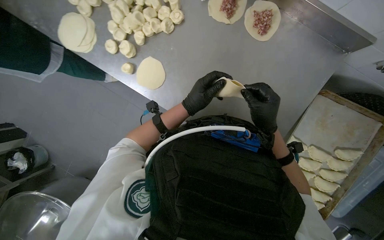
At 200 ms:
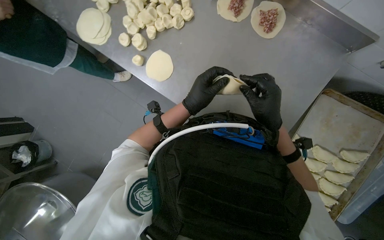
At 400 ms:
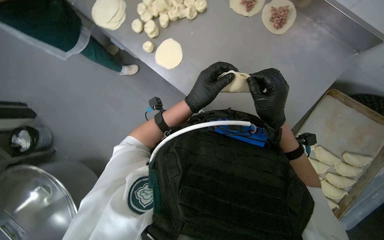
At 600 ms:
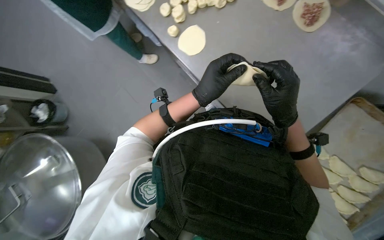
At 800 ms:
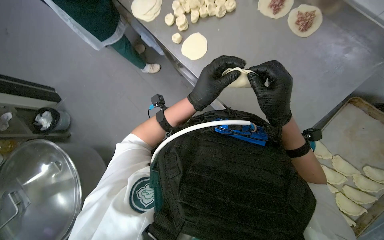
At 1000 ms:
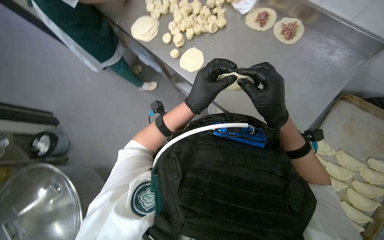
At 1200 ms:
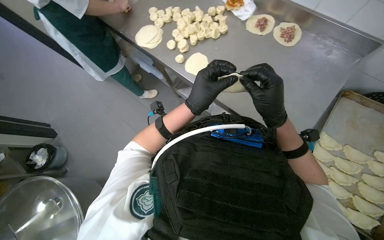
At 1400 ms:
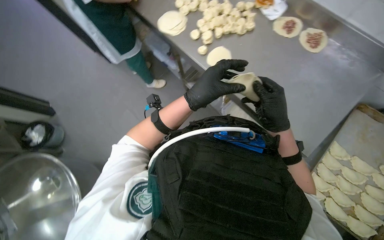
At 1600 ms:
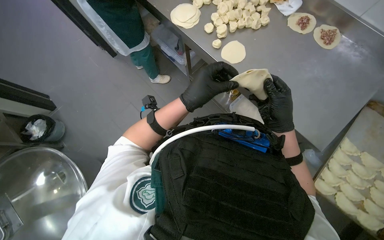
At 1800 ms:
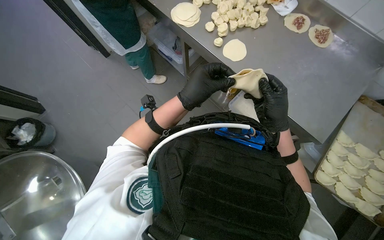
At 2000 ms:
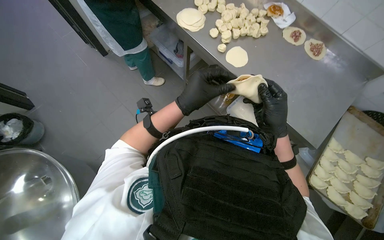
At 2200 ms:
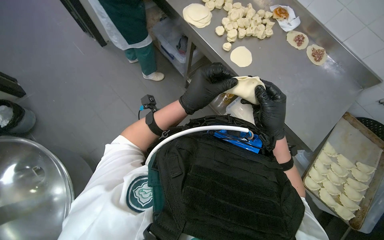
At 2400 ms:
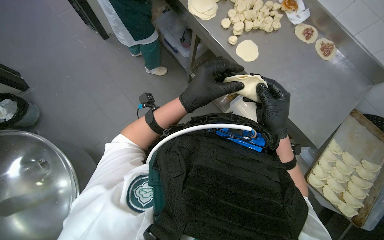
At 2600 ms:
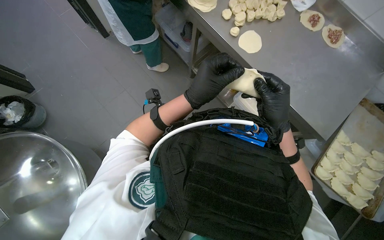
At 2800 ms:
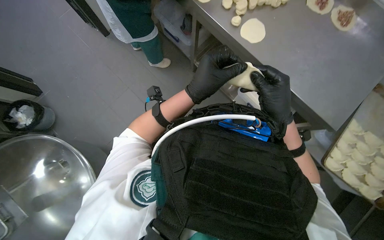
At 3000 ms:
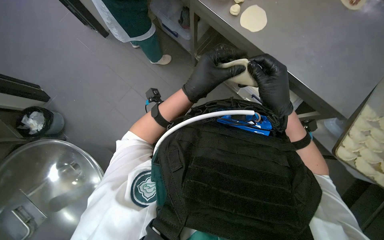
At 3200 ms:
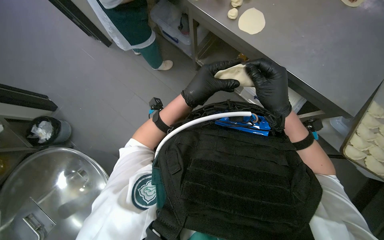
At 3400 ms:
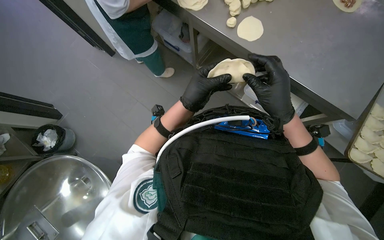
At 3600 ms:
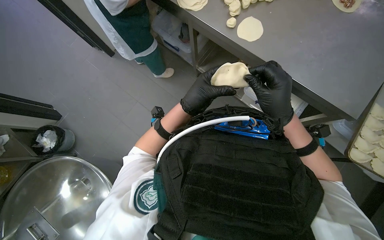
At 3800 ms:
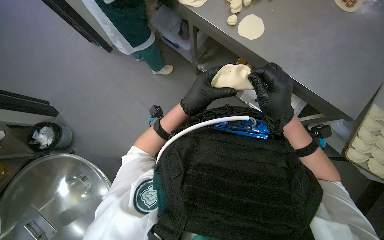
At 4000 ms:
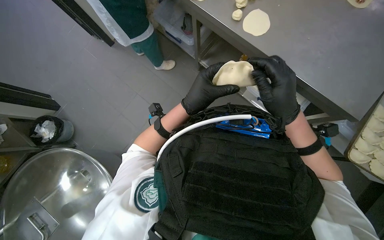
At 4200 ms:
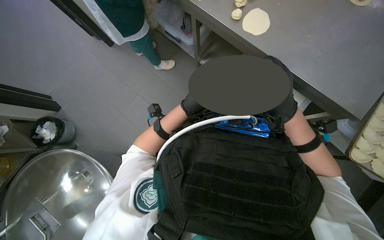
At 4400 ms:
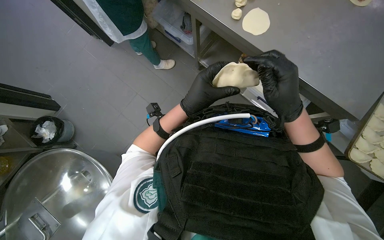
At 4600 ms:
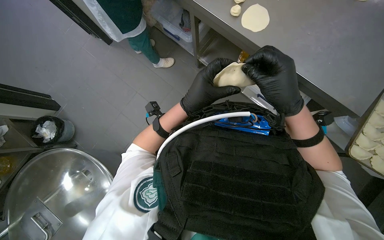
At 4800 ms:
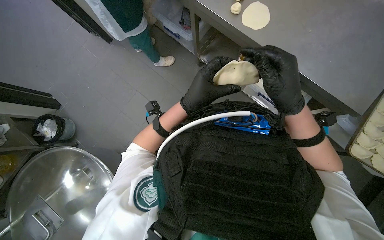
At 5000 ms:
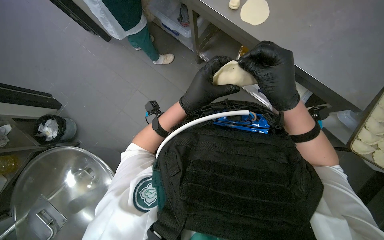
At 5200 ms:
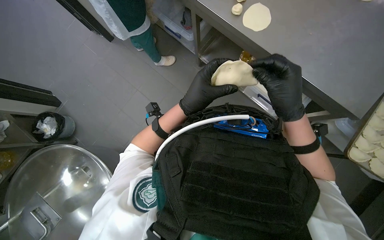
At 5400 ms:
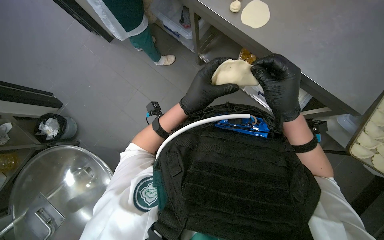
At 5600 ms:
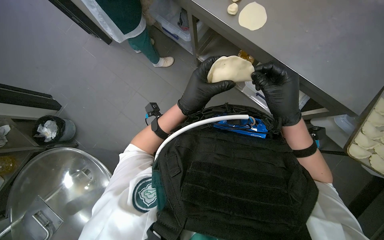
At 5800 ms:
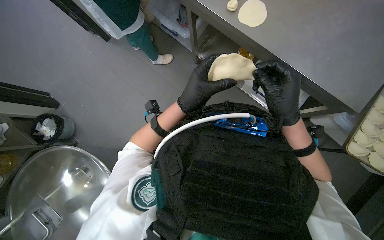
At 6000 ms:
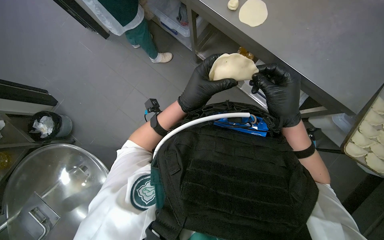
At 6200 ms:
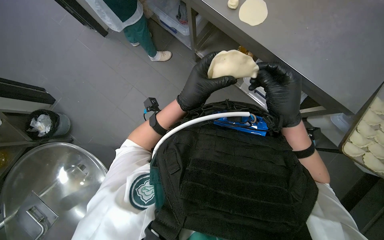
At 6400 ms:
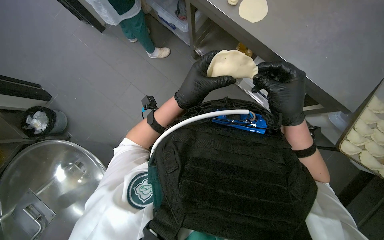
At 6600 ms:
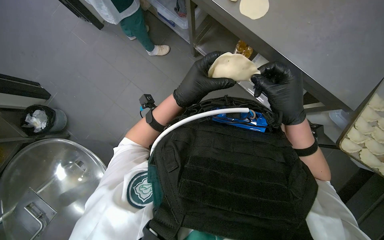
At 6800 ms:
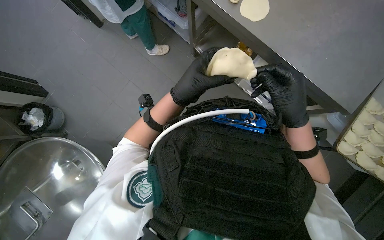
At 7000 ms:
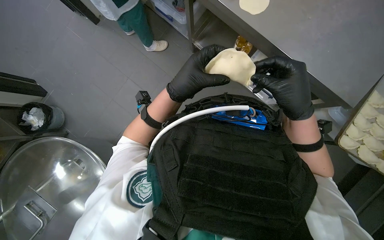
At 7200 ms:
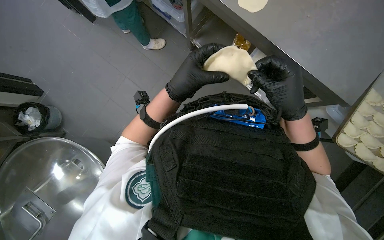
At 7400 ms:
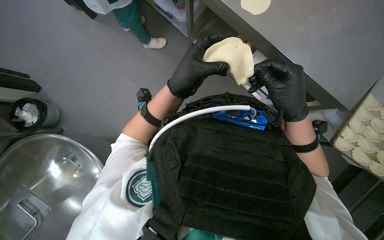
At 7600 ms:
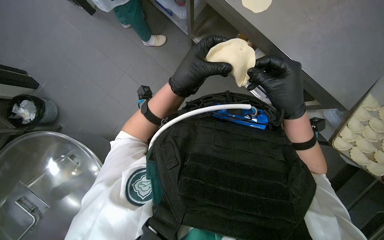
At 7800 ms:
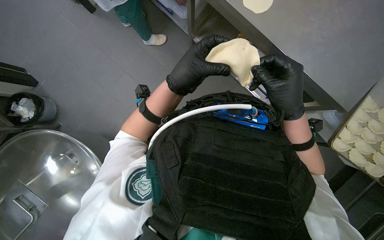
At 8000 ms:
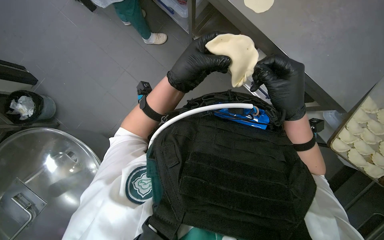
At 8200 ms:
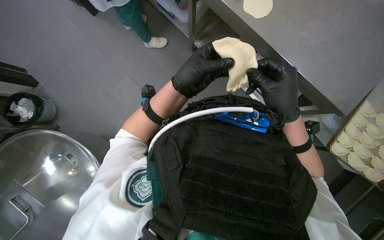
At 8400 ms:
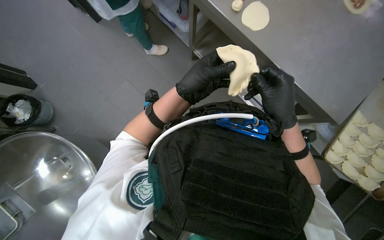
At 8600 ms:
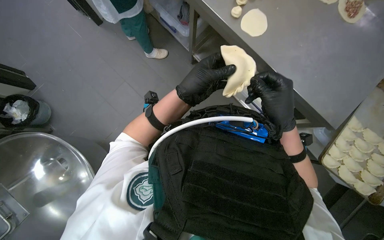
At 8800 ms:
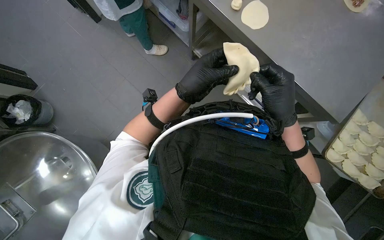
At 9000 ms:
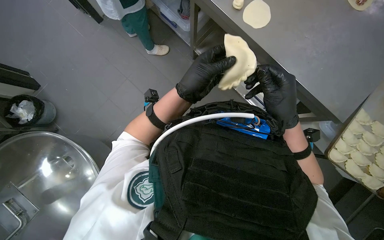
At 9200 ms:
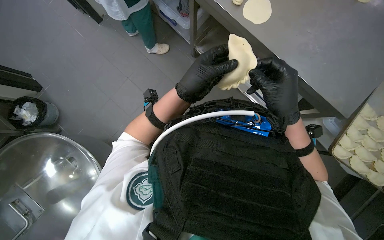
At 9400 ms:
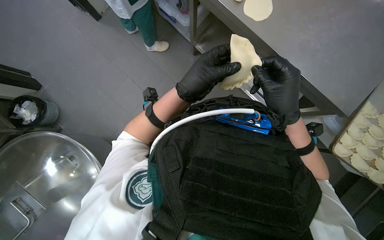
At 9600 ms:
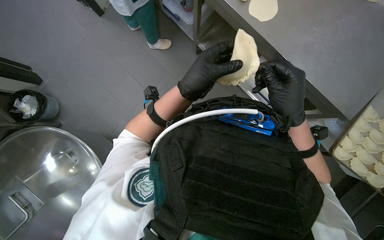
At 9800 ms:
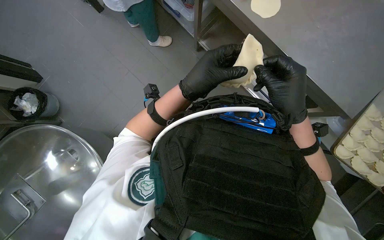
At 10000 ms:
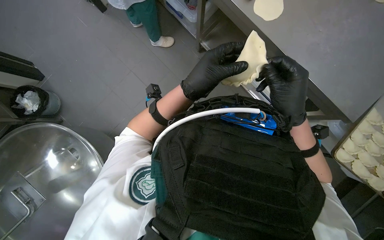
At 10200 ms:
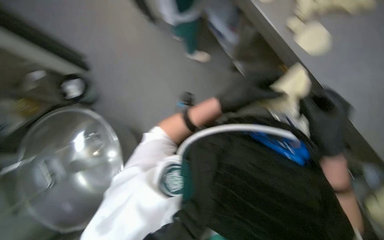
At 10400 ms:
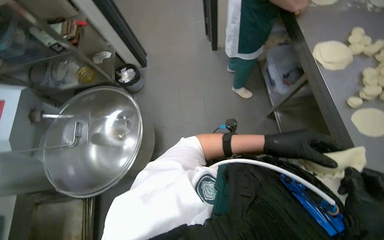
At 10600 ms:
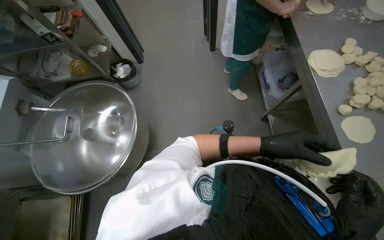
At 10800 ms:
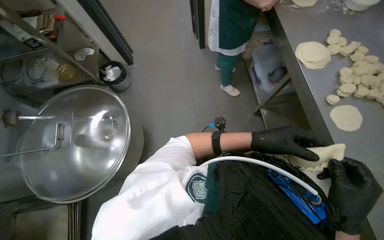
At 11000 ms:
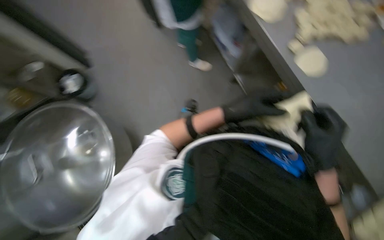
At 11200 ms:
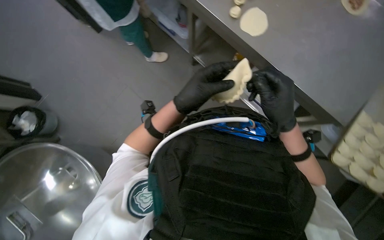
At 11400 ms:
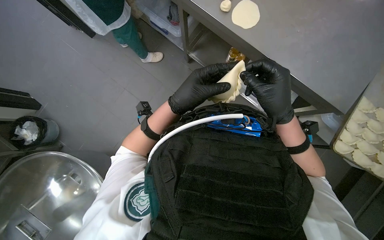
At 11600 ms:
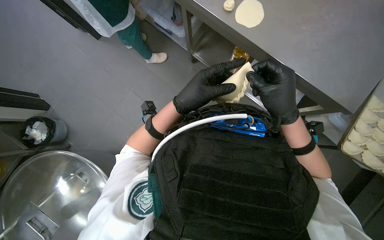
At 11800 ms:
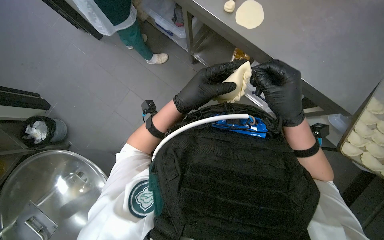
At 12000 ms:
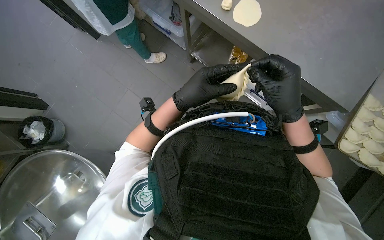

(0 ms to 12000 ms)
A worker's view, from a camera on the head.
Job: preparing food.
The whole recording: Preparing meat-filled dough. The worker fills dough circles with meat and crimps the edges to form pastries, then places them on a baking tray.
0 ms - 1600 ms: The view tips upward by roughly 15 degrees. The left hand heads nearer to the camera, covering about 15 cm.
1600 ms - 3000 ms: The camera is carried about 70 cm.
3000 ms - 9000 ms: The hands stay close to where they were, moving slightly.
9000 ms - 10400 ms: The wearer's head swings approximately 40 degrees to the left.
10400 ms - 12000 ms: The wearer's head swings about 45 degrees to the right. The view tips downward by approximately 10 degrees.

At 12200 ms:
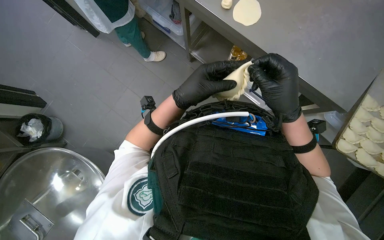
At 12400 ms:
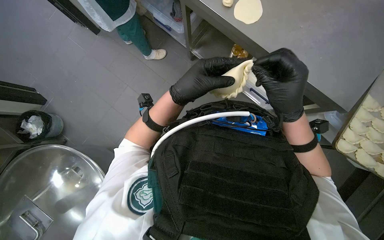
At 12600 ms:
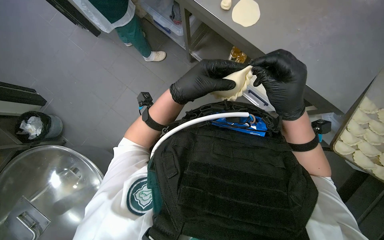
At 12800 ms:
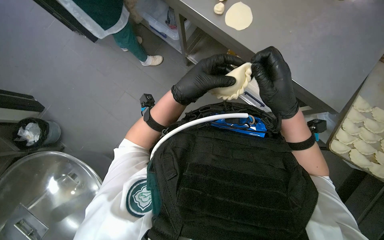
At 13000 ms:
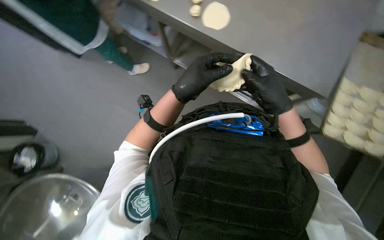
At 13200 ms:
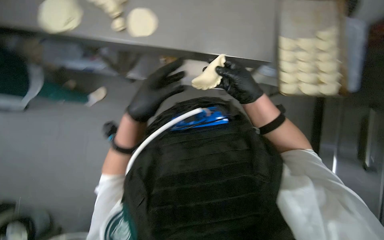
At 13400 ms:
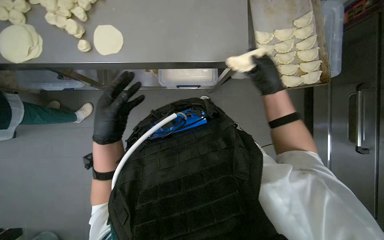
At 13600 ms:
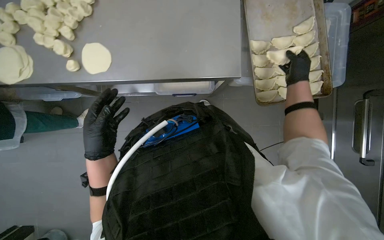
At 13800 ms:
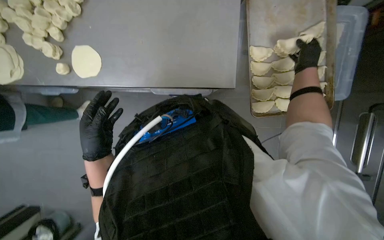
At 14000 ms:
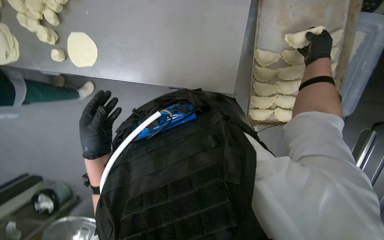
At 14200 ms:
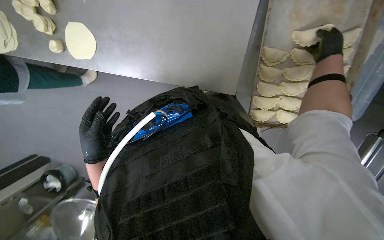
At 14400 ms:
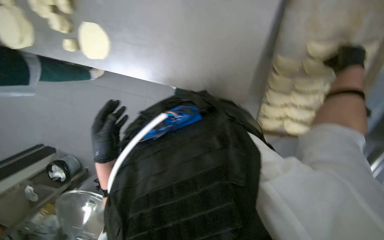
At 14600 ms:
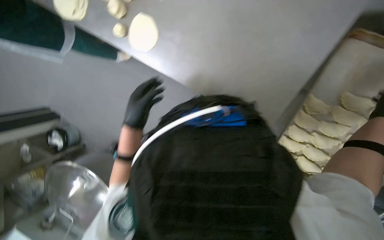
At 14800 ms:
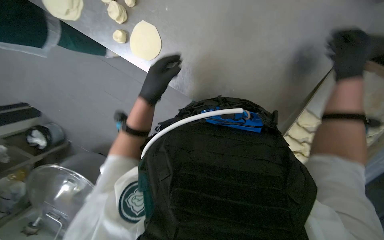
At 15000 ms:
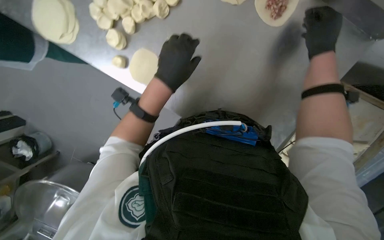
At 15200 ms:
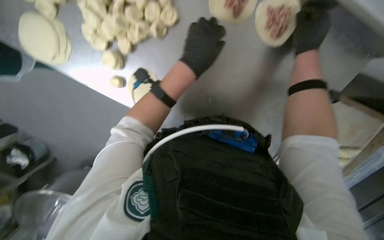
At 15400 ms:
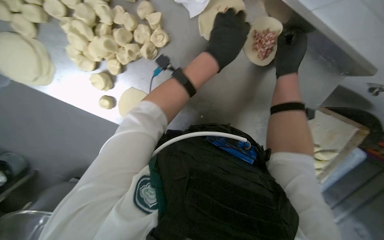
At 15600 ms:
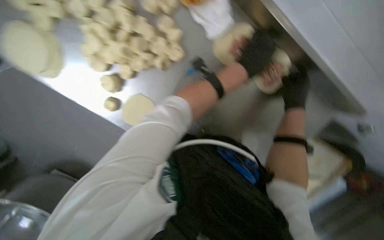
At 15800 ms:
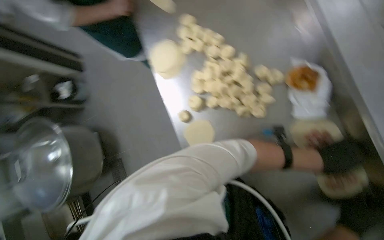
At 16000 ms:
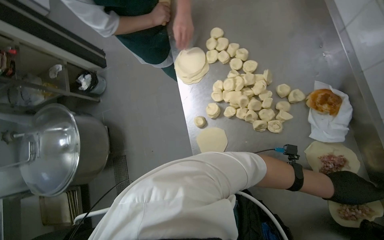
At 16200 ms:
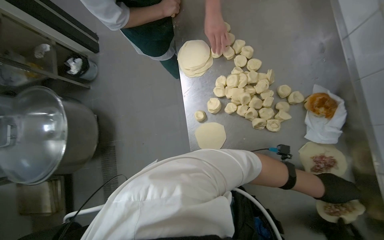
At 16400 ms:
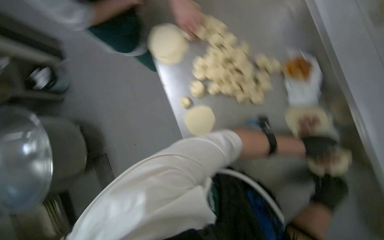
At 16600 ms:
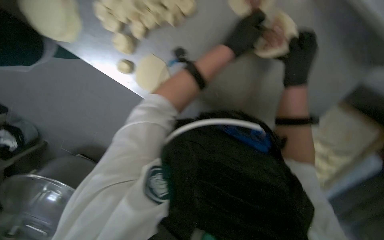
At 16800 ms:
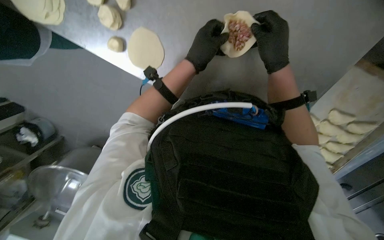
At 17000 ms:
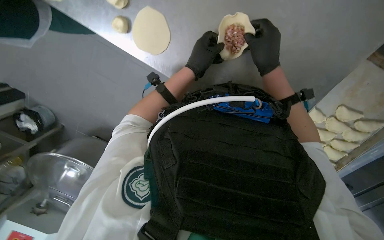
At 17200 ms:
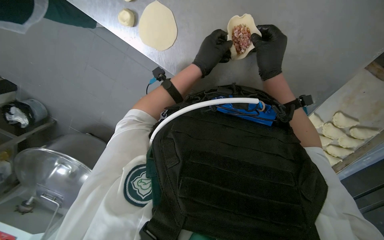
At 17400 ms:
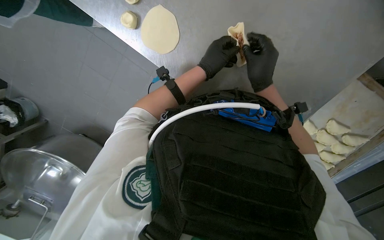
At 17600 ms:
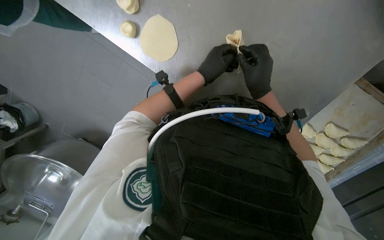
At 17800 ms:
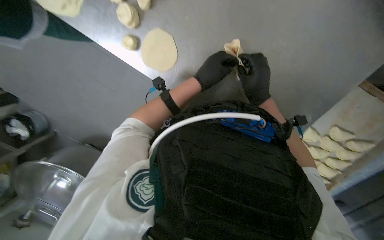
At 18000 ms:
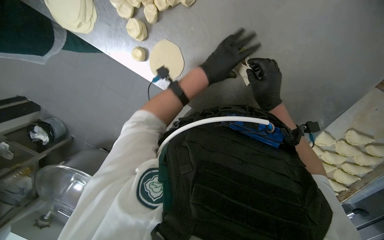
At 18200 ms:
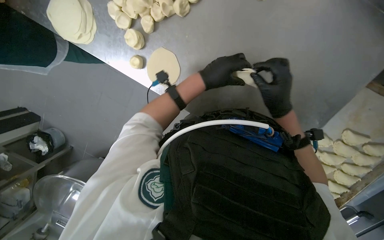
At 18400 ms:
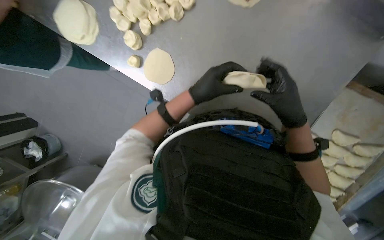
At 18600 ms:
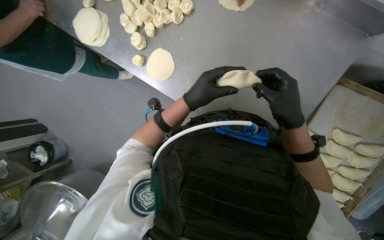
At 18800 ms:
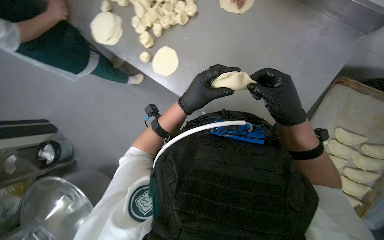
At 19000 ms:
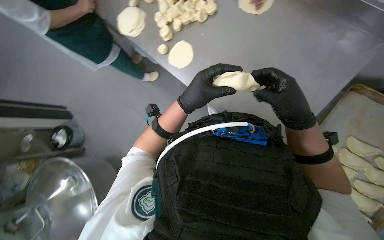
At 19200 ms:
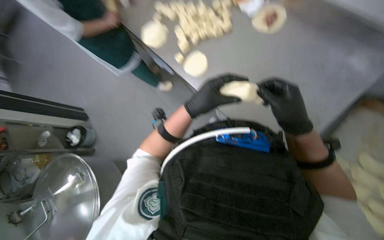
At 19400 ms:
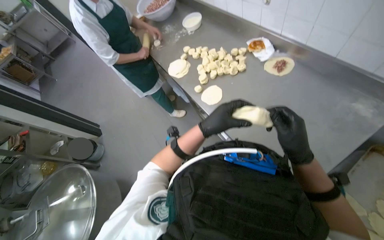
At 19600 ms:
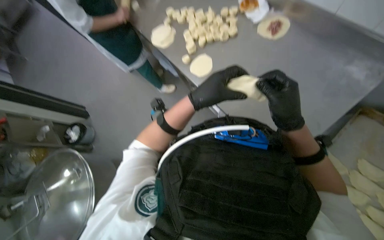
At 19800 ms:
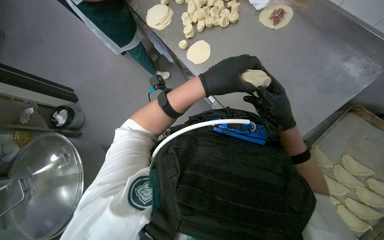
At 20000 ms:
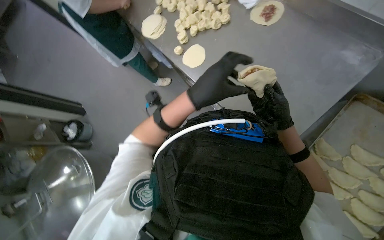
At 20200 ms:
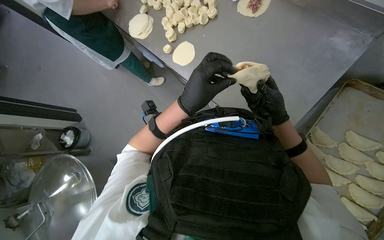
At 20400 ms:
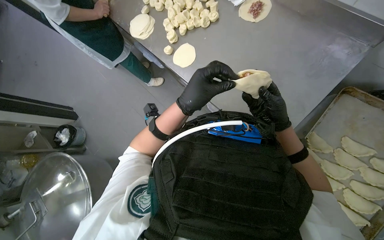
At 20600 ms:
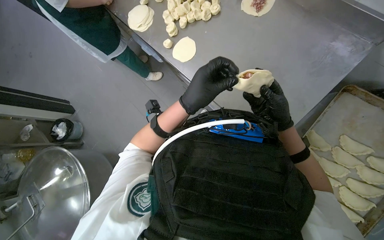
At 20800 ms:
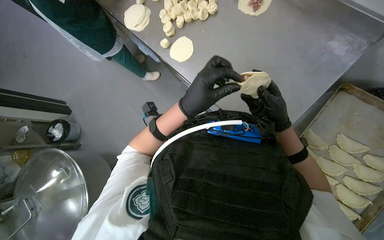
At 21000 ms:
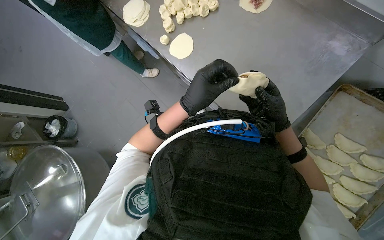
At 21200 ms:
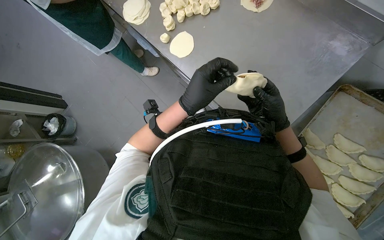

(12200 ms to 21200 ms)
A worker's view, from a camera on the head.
Job: preparing food.
The whole recording: Preparing meat-filled dough. The worker fills dough circles with meat and crimps the edges to form pastries, then places them on a baking tray.
12200 ms - 13800 ms: The right hand shifts approximately 60 cm to the right, farther from the camera and up the picture.
13800 ms - 15200 ms: Everything in view rotates some 30 degrees clockwise. The left hand travels up the picture and to the right by roughly 30 cm.
16600 ms - 18200 ms: The left hand is displaced to the left and down the picture by roughly 15 cm.
18200 ms - 19800 ms: The camera pitches upward, by about 20 degrees. The left hand moves nearer to the camera, approximately 20 cm.
19800 ms - 21200 ms: The hands work in one place, with small movements.